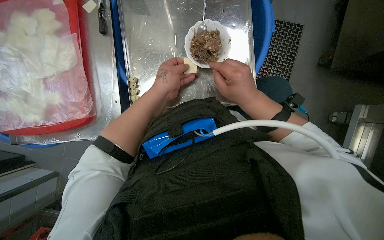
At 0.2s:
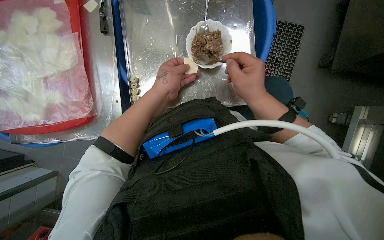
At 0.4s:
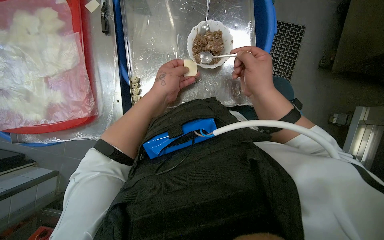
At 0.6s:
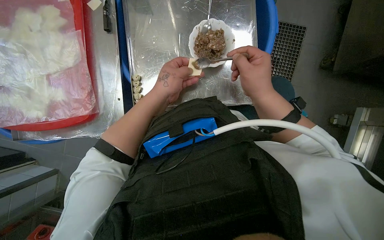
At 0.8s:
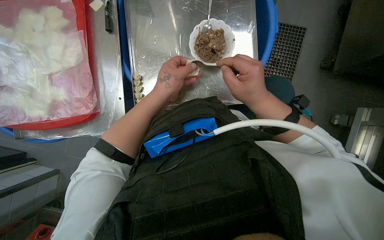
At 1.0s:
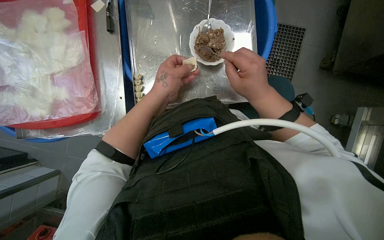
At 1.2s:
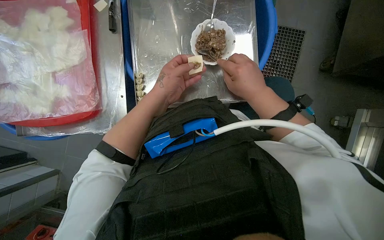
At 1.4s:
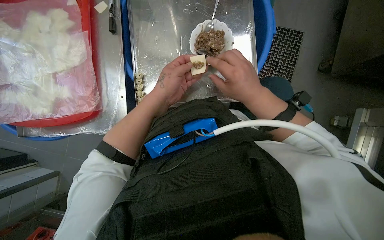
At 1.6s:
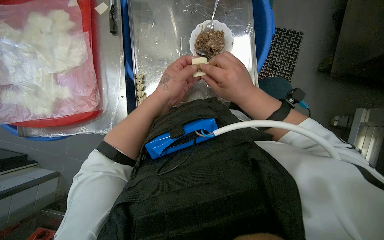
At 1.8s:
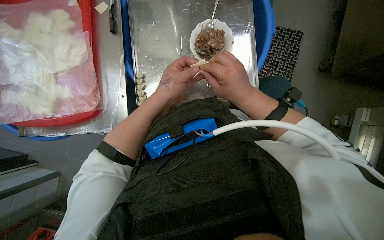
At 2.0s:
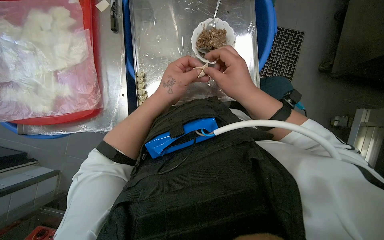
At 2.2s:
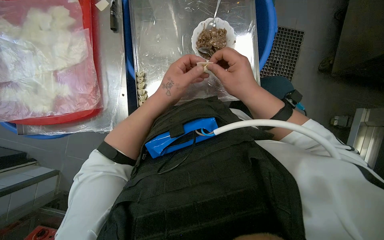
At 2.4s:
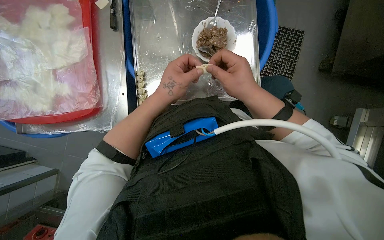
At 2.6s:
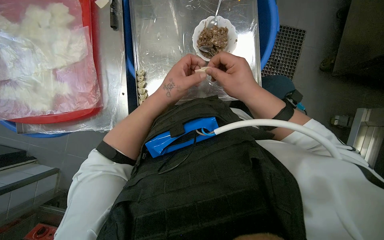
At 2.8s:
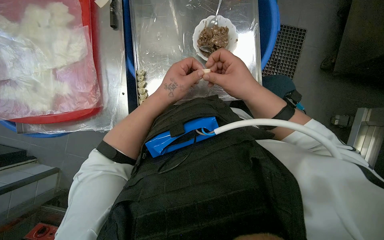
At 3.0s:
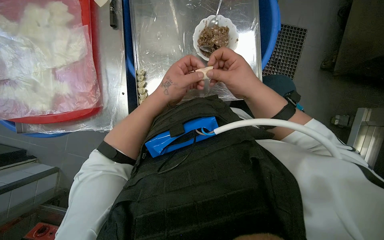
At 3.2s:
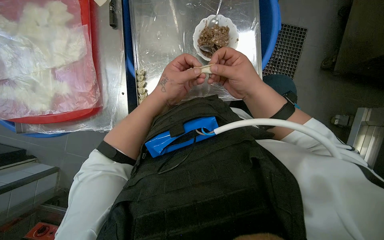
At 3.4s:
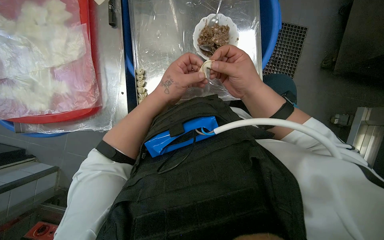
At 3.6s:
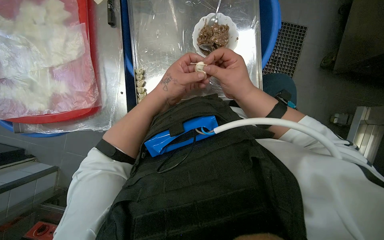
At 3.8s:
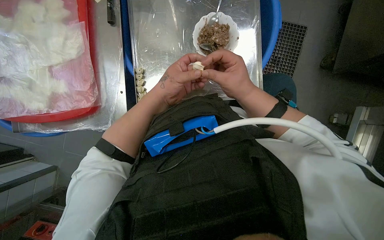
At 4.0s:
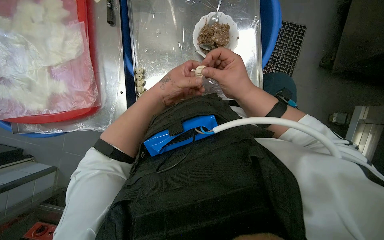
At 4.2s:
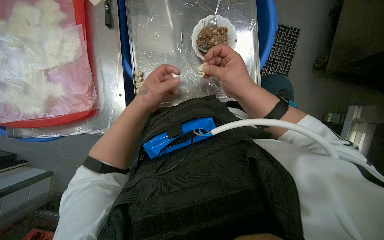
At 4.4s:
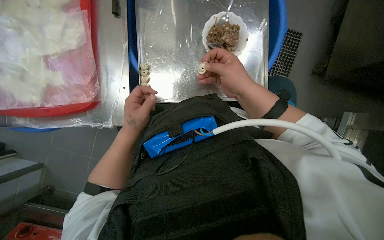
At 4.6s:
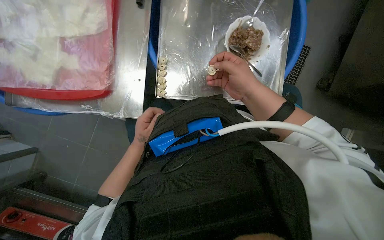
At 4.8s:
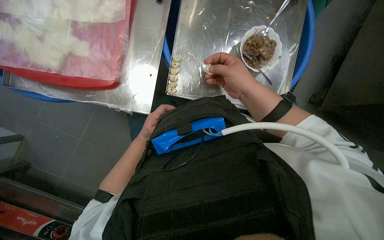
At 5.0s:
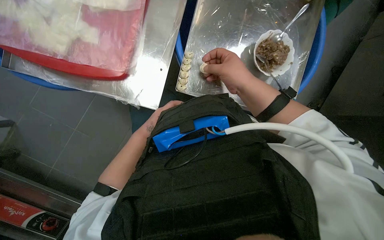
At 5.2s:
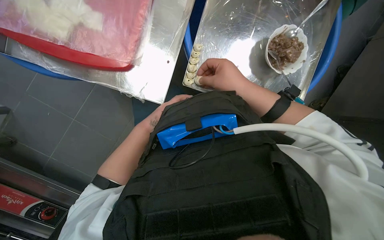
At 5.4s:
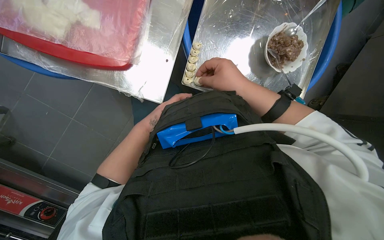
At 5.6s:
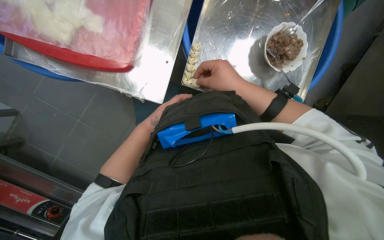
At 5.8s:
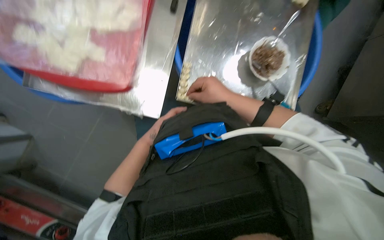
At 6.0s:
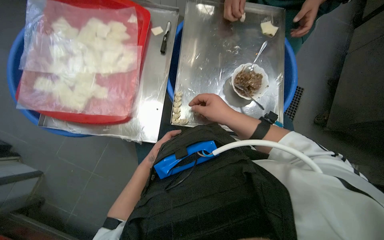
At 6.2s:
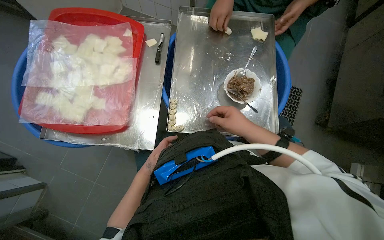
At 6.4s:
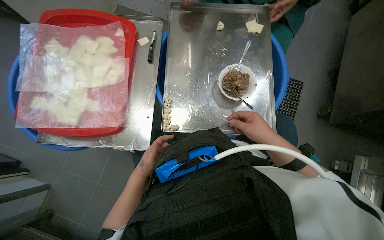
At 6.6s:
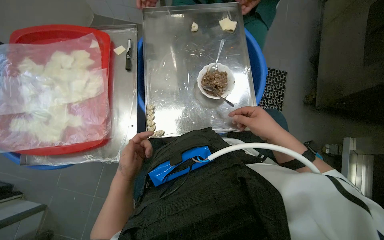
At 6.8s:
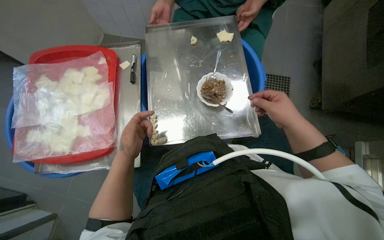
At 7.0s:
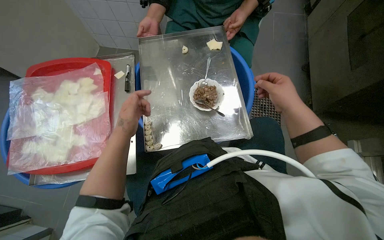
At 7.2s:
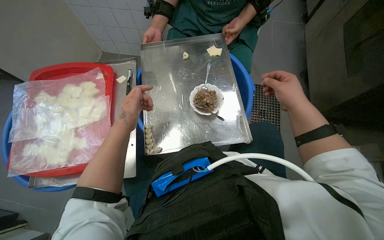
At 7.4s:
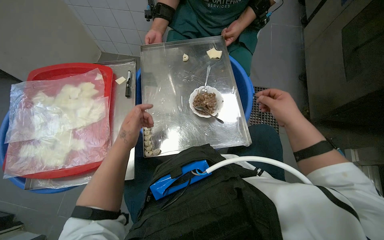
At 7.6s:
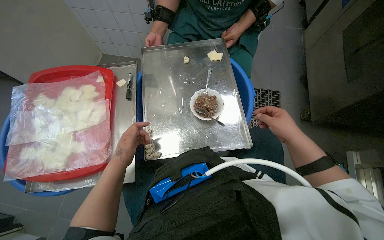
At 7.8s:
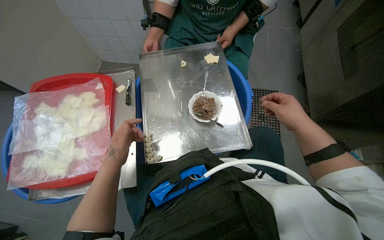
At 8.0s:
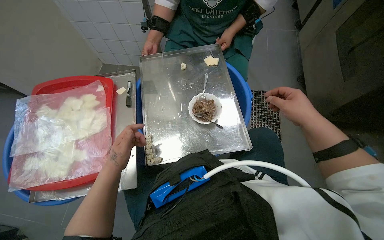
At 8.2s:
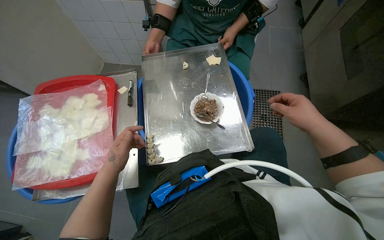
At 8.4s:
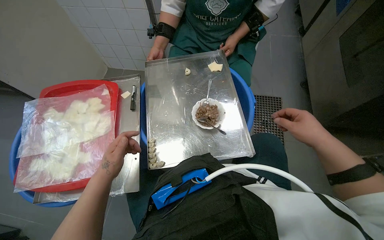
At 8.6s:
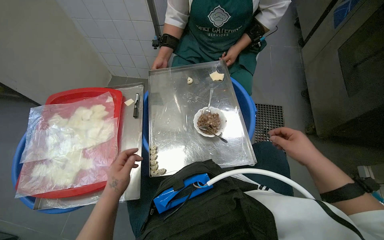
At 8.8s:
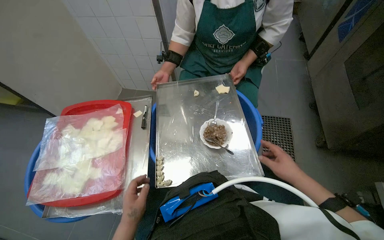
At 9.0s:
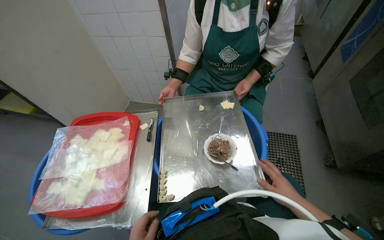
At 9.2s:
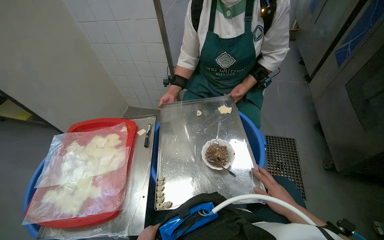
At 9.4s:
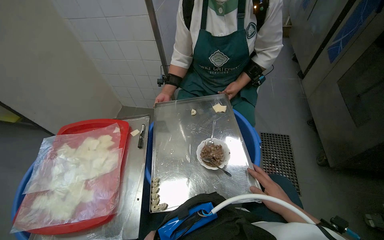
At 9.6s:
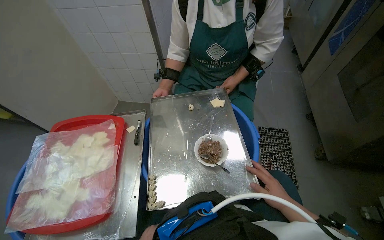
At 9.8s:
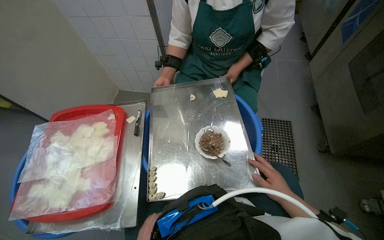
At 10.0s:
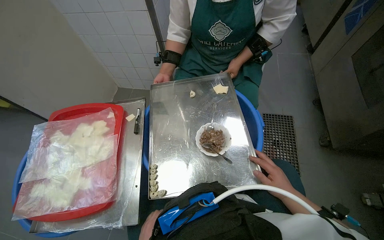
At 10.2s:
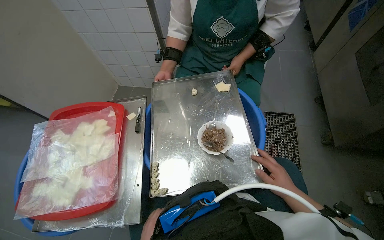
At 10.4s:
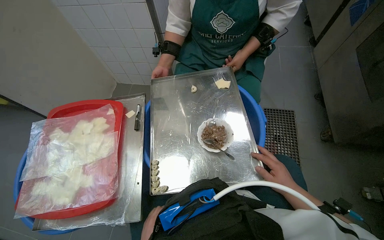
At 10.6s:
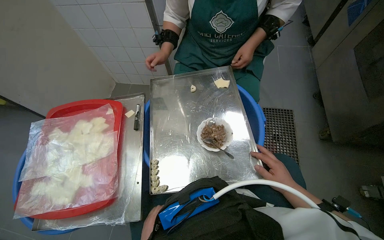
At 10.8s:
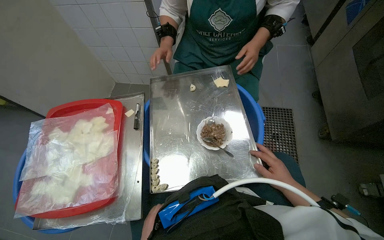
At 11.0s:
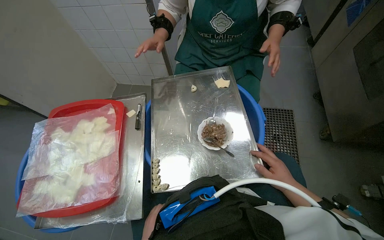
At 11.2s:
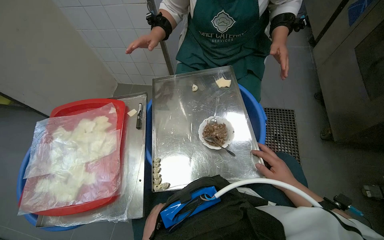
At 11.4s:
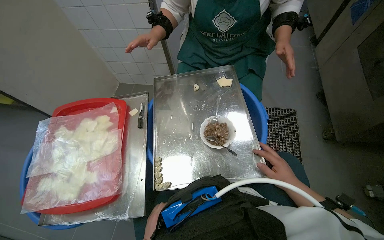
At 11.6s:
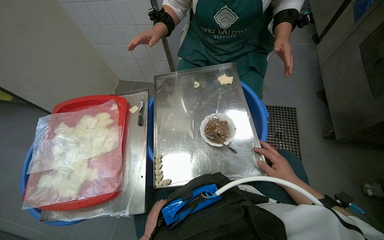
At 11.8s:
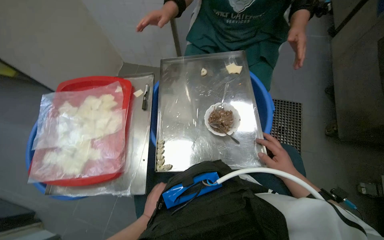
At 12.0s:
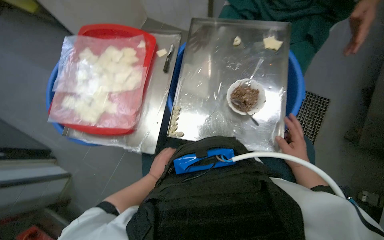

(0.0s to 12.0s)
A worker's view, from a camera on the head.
Job: preparing food.
The whole recording: Making dumplings with meat filling. The worker picks up dough, fills it with meat, folds it, and places the finished dumpling on a tray.
0.0s - 3.0s: The hands stay close to where they were, moving slightly.
3.0s - 4.4s: The left hand is displaced to the left and farther from the camera by some 15 cm.
4.4s - 6.0s: The camera pitches upward, by about 15 degrees. The left hand travels farther from the camera by some 10 cm.
6.0s - 7.6s: The right hand moves to the right, some 30 cm. The left hand moves nearer to the camera, approximately 15 cm.
7.6s - 9.0s: The camera pitches upward, by roughly 15 degrees.
10.4s - 12.0s: The camera pitches downward, by roughly 15 degrees.

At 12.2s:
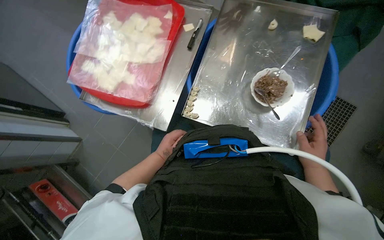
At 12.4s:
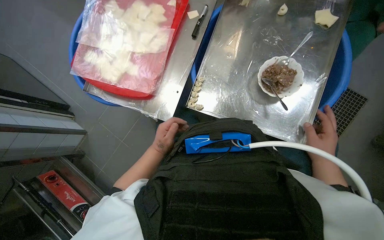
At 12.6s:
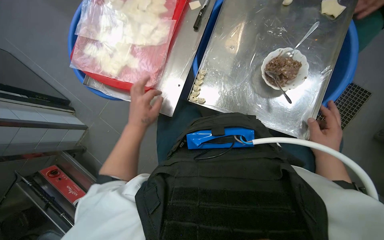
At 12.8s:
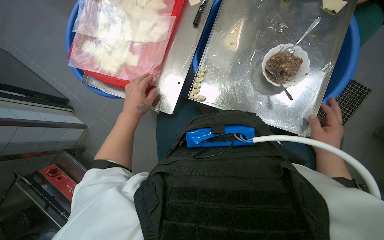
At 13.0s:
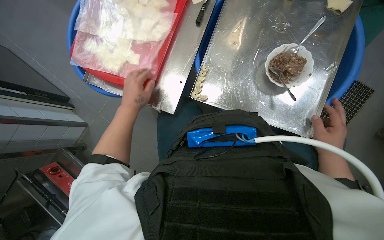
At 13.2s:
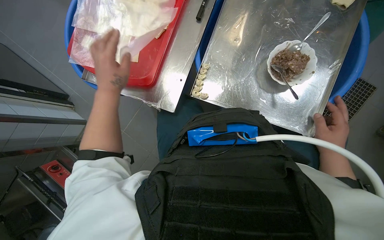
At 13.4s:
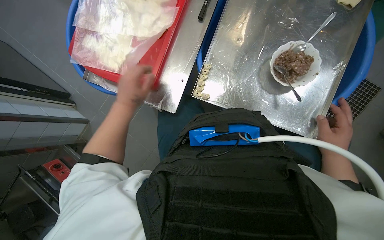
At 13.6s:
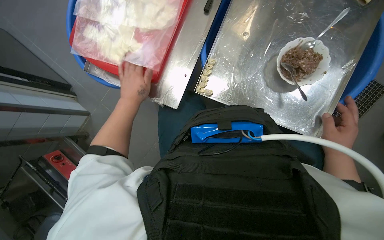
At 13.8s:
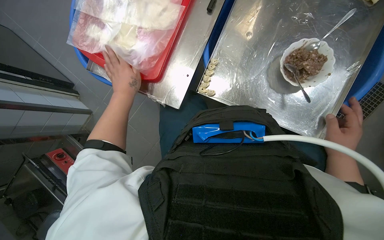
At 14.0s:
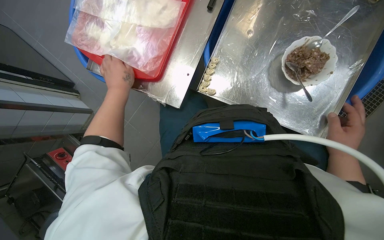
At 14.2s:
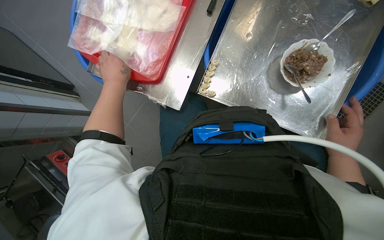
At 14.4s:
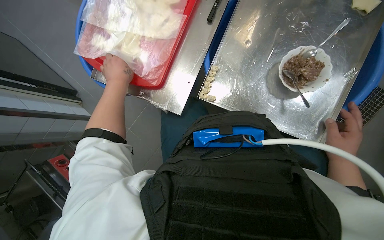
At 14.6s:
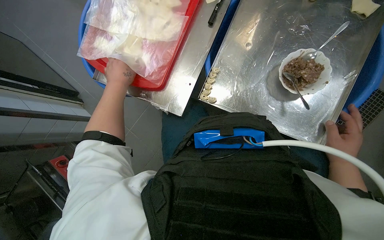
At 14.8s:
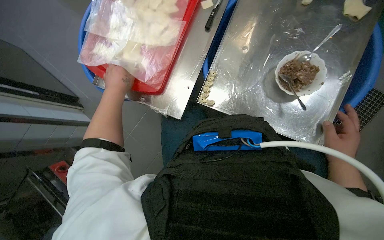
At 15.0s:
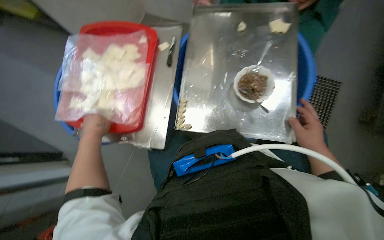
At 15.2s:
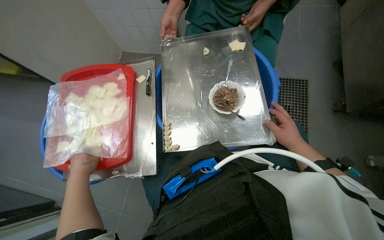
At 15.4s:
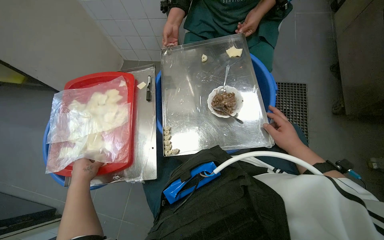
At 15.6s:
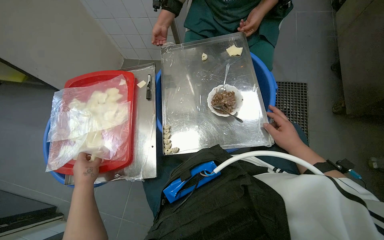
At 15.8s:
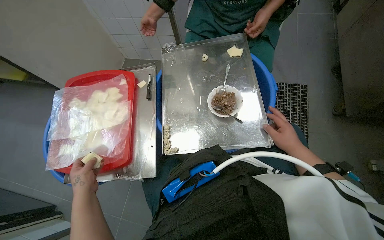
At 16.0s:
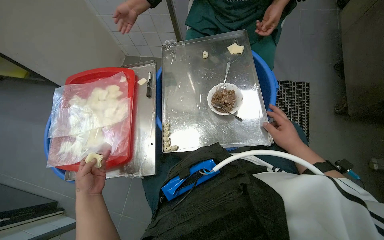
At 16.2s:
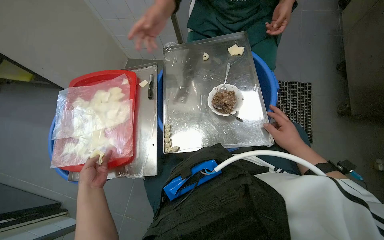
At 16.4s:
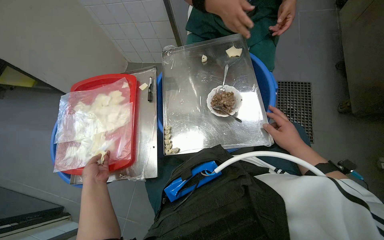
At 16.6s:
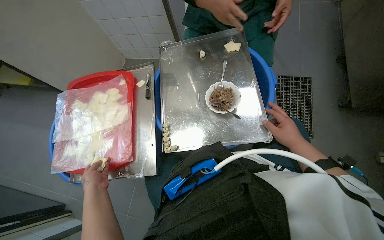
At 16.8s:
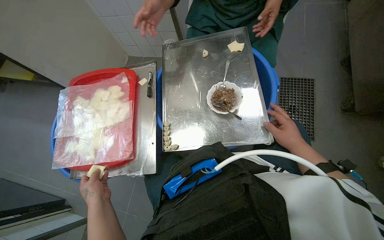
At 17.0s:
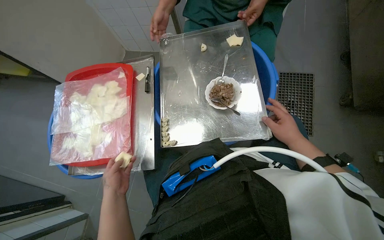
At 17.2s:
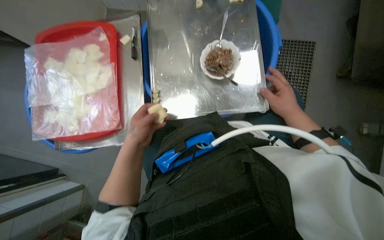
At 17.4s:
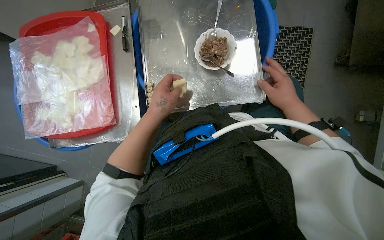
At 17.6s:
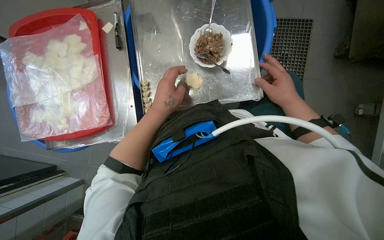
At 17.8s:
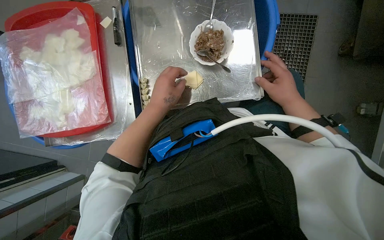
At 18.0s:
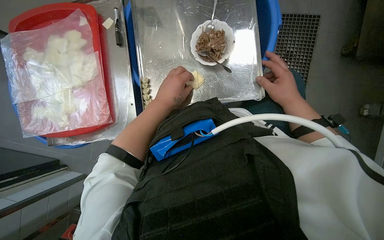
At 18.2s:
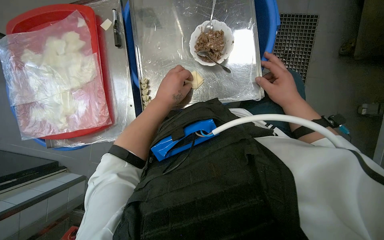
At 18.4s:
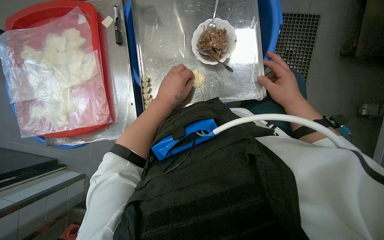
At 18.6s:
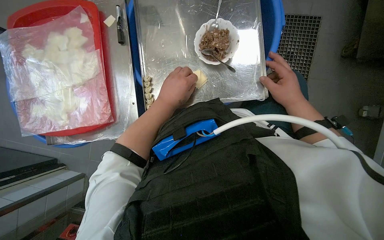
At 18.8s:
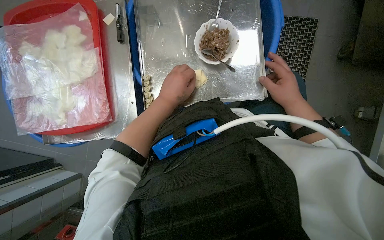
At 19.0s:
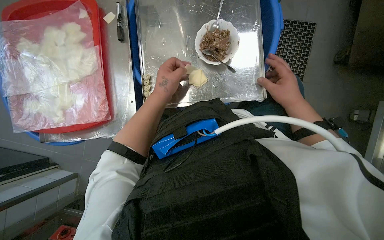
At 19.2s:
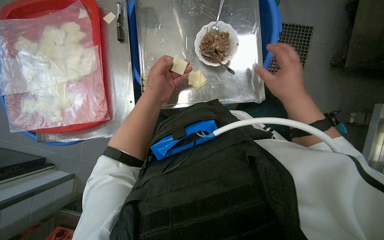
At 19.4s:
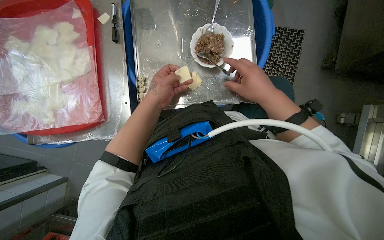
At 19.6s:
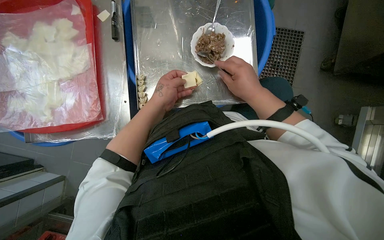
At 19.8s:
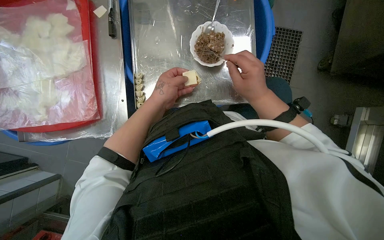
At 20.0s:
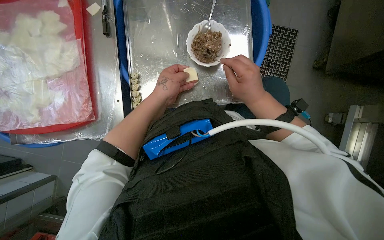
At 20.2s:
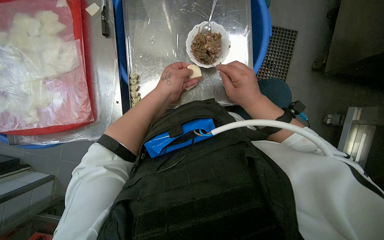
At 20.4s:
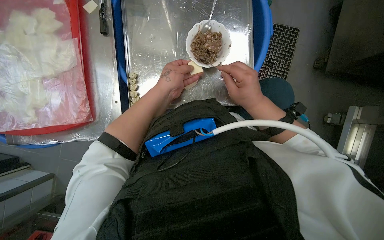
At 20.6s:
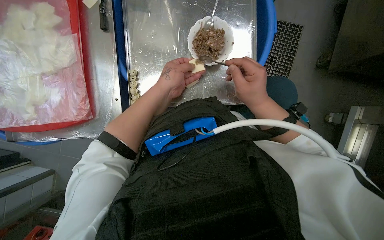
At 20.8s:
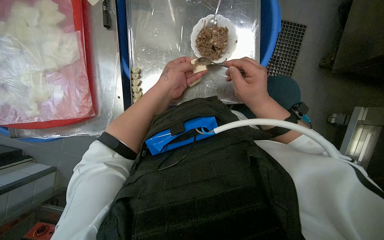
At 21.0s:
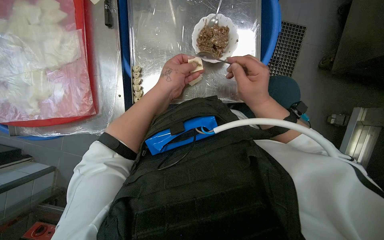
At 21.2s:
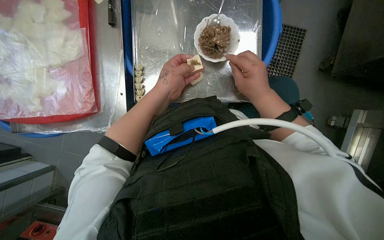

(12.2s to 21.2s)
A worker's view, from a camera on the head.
Job: preparing food.
The whole recording: Making dumplings with meat filling. The worker picks up dough, fills it with meat, folds it, and places the finished dumpling on a tray.
12.2s - 13.8s: The left hand moves to the left, up the picture and nearer to the camera, approximately 20 cm.
13.8s - 15.2s: The view tilts some 20 degrees upward. Everything in view rotates roughly 25 degrees counterclockwise.
15.2s - 16.6s: The hands are busy where they are.
16.6s - 18.2s: The camera pitches downward, by about 20 degrees. The left hand shifts approximately 35 cm to the right and up the picture.
18.2s - 19.8s: The right hand goes approximately 10 cm to the left.
19.8s - 21.2s: The hands work in one place, with small movements.
